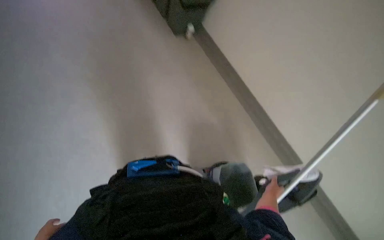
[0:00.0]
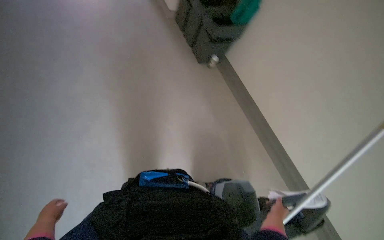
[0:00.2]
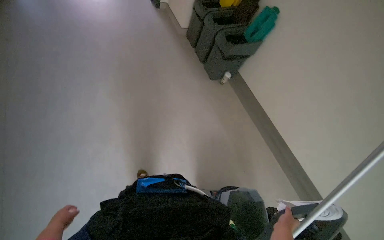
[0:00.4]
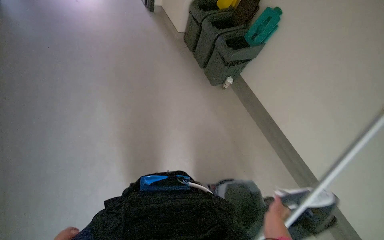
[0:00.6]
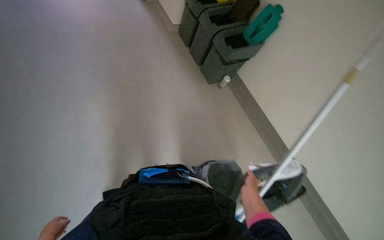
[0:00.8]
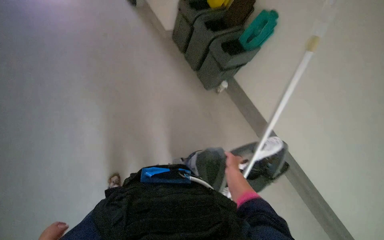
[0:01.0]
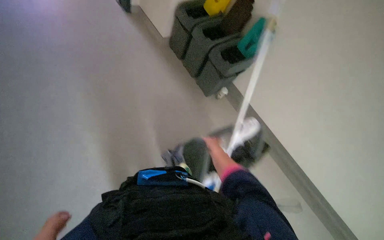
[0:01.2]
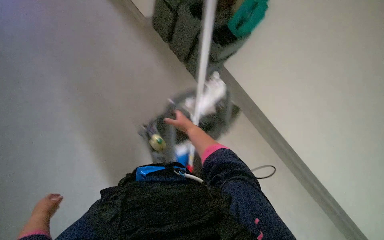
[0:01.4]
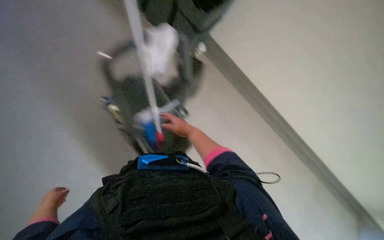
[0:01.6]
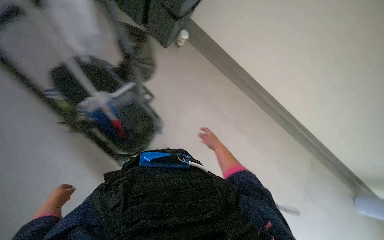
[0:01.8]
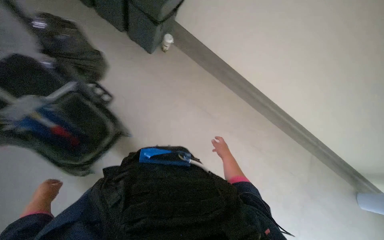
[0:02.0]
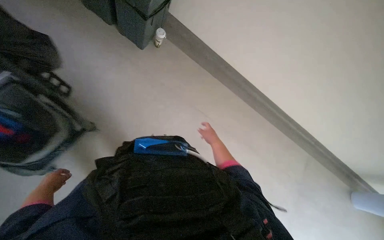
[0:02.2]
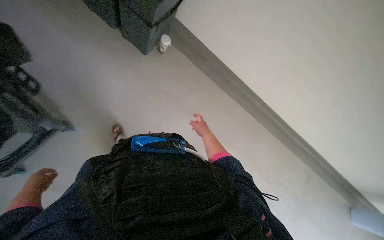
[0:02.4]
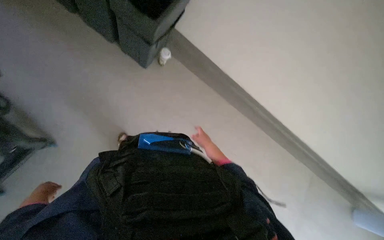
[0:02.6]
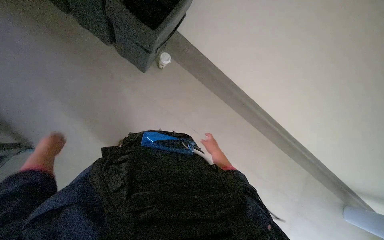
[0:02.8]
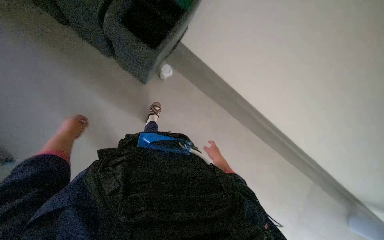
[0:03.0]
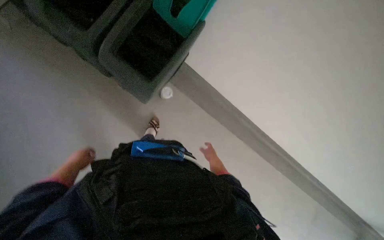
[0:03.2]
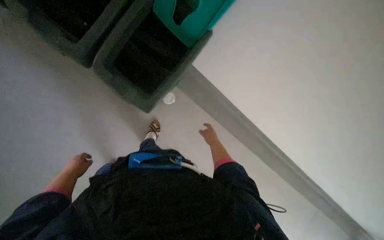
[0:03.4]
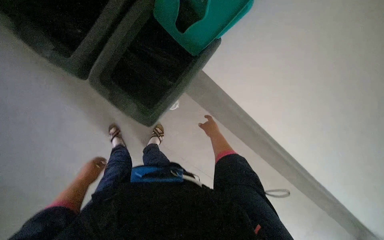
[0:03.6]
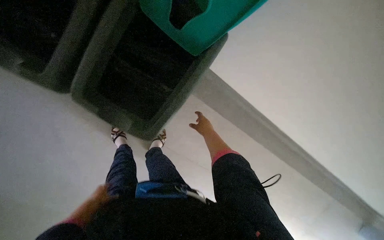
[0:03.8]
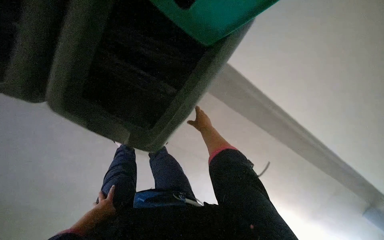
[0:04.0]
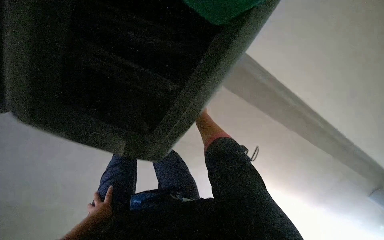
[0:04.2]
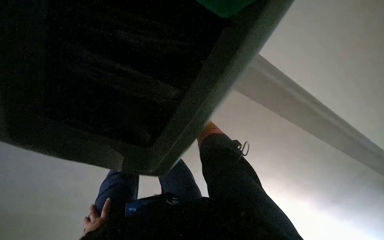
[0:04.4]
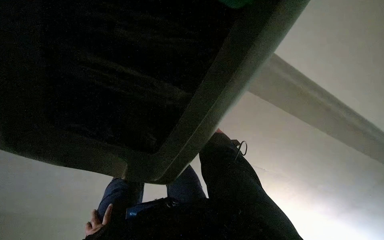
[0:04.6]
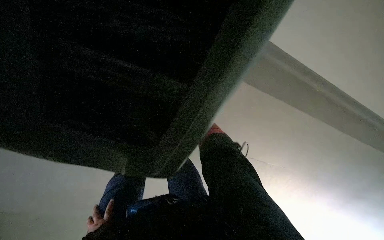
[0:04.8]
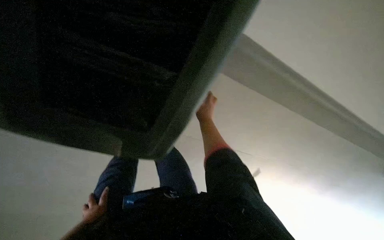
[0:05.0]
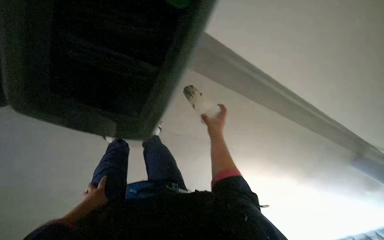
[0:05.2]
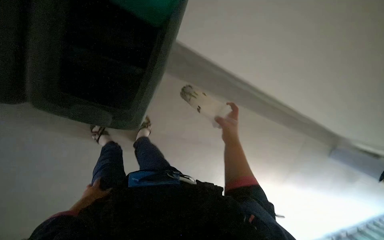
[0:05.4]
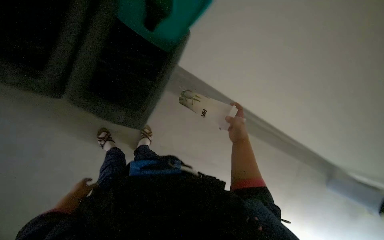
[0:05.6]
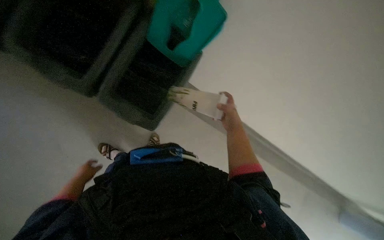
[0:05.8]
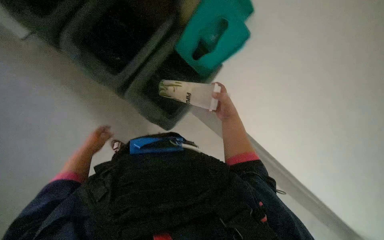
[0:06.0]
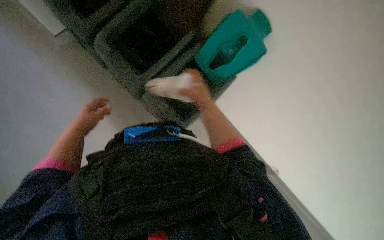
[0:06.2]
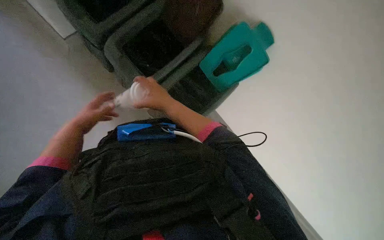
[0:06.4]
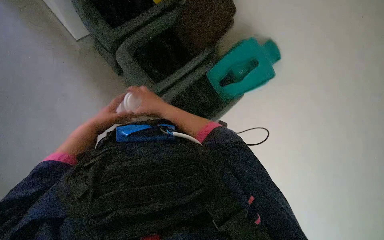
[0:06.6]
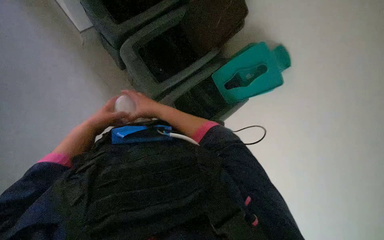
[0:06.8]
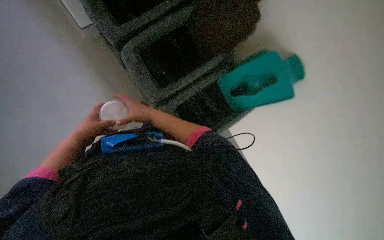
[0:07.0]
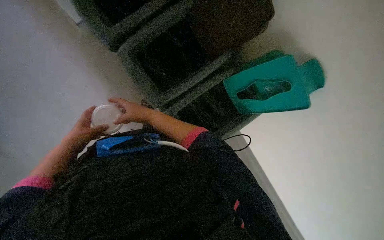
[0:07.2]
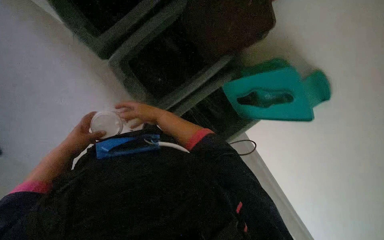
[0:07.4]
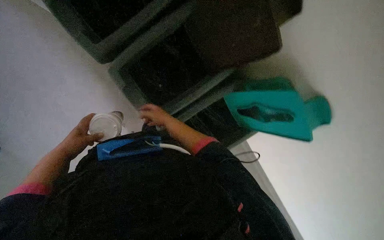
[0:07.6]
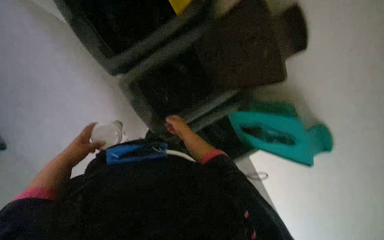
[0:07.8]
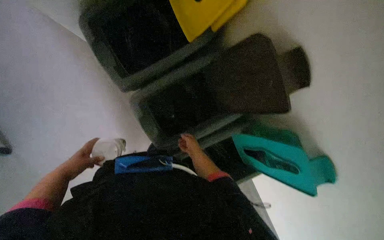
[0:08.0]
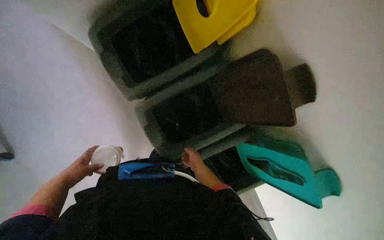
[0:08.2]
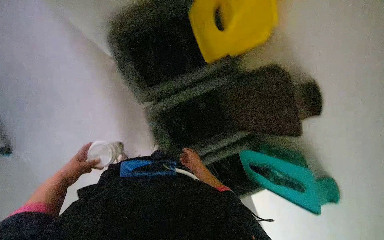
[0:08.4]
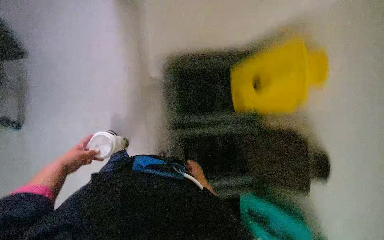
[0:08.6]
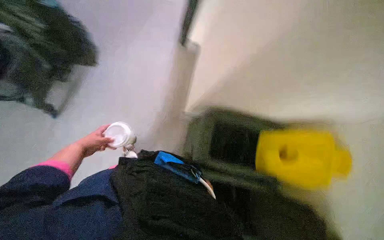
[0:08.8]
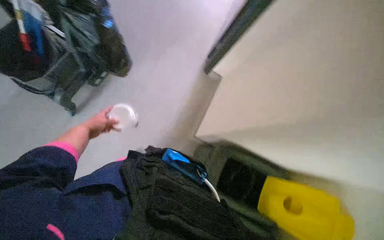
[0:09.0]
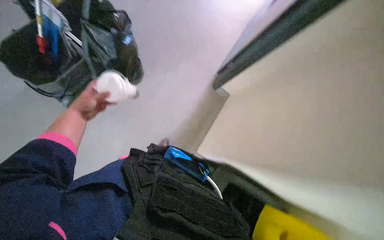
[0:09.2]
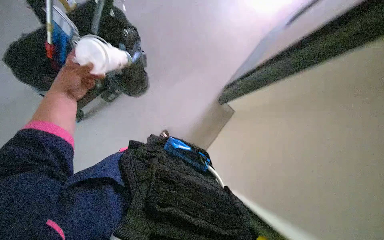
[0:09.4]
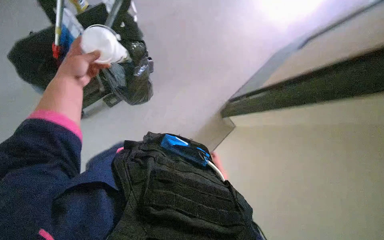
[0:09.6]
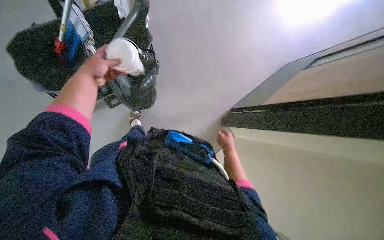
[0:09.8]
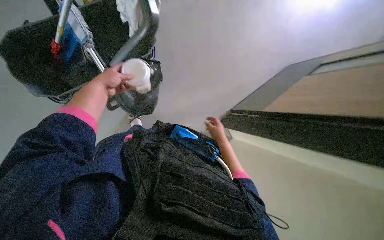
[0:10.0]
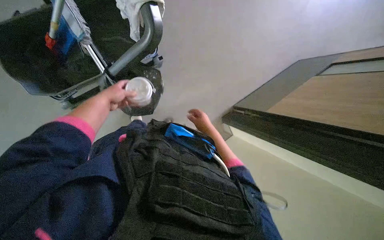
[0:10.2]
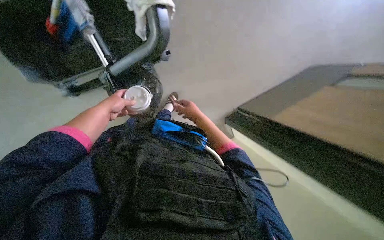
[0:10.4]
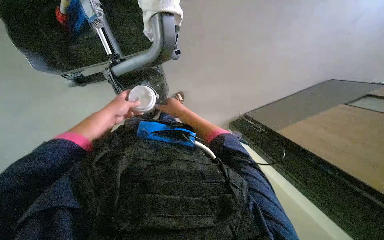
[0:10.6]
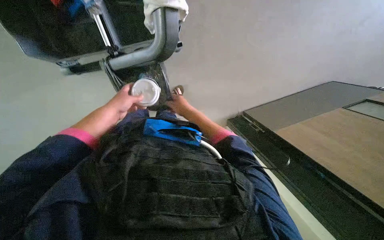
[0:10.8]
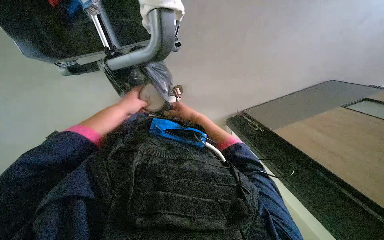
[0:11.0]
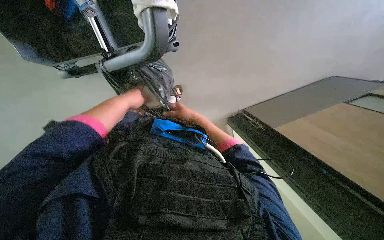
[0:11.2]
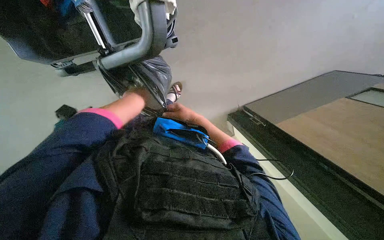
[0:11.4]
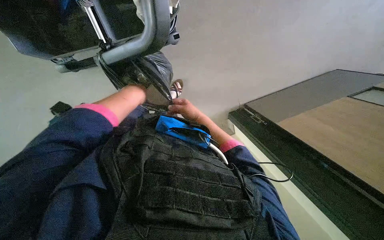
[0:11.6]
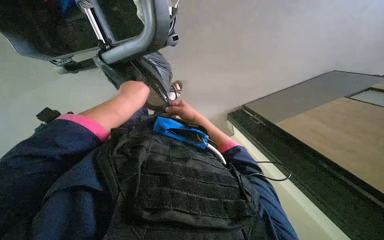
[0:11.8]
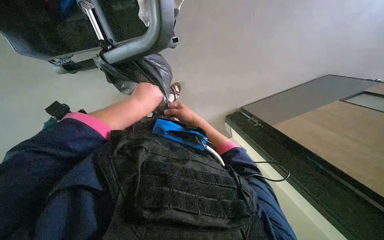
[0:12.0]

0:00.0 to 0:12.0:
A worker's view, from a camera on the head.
Job: managing trash.
The whole recording: Placing plastic bottle into trash bag. The worker picks up a plastic bottle standing near the trash bin and places it into the trash bag inside the bin.
0:00.0 to 0:01.6: The right hand heads up the picture, to the left and farther from the camera, covering some 70 cm.
0:01.6 to 0:03.0: The right hand is displaced to the right by approximately 25 cm.
0:03.0 to 0:04.4: The right hand shifts roughly 50 cm farther from the camera.
0:04.4 to 0:06.0: The right hand heads nearer to the camera, covering some 15 cm.
0:06.0 to 0:07.6: Everything in view rotates some 30 degrees clockwise.
0:07.6 to 0:09.0: The view tilts approximately 35 degrees upward. The scene rotates clockwise by roughly 35 degrees.
0:09.0 to 0:10.4: The view tips upward by some 15 degrees. The left hand moves to the right, some 10 cm, and moves some 15 cm nearer to the camera and comes back.
0:10.4 to 0:12.0: The left hand shifts about 20 cm to the right.

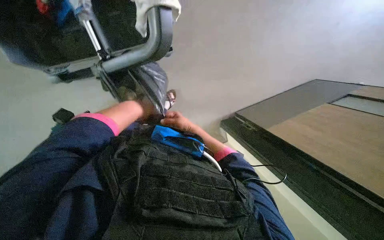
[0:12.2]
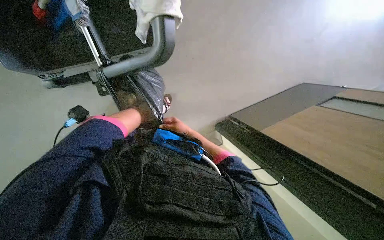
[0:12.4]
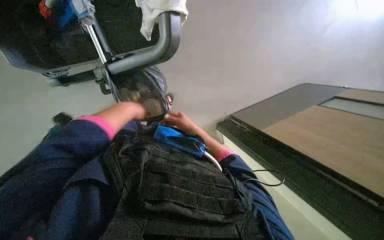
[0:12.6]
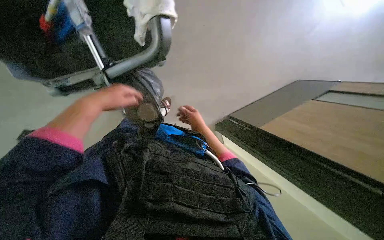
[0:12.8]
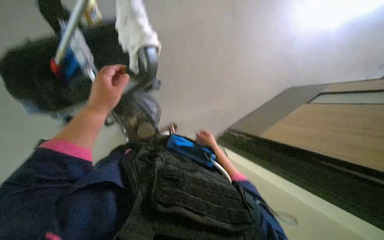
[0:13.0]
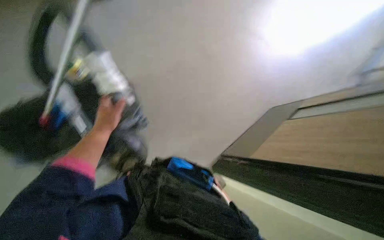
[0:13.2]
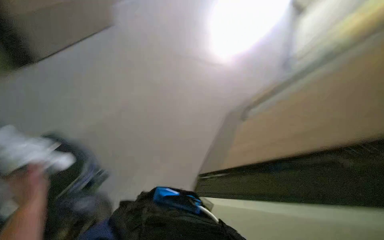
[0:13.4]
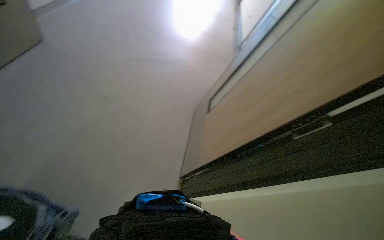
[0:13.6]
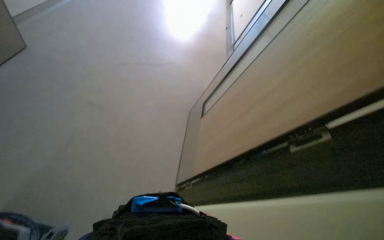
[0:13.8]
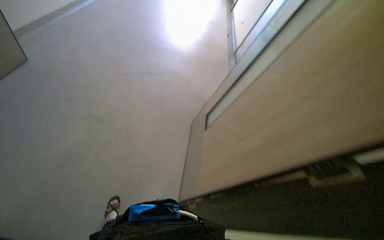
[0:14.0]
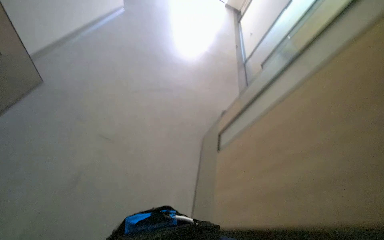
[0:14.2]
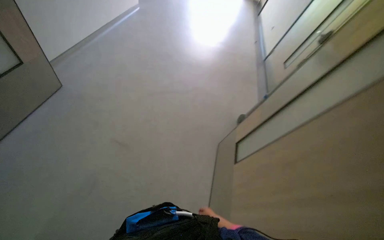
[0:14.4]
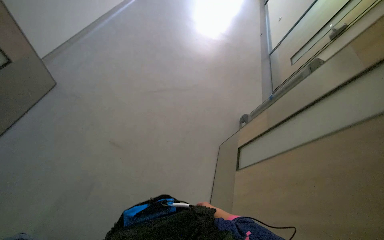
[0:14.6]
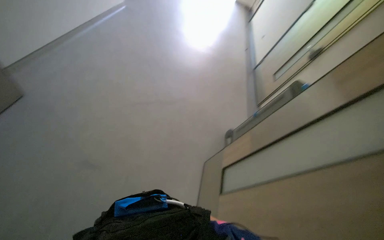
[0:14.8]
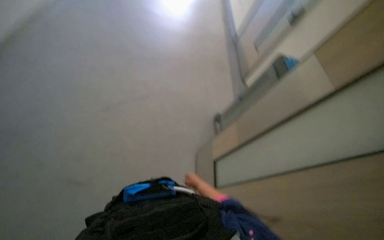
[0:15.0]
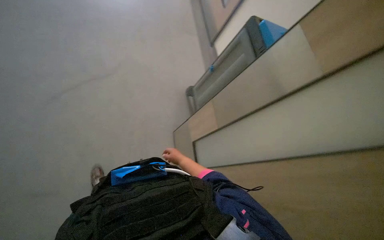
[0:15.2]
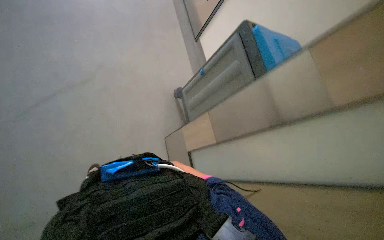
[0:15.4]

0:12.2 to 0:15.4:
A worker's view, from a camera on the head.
Job: managing trash.
The whole recording: Placing plastic bottle into trash bag. The worker picks up a plastic bottle standing near the trash bin and places it into the trash bag inside the bin.
0:12.2 to 0:13.8: The wearer's head swings some 40 degrees to the right. The view tips upward by about 25 degrees.
0:13.8 to 0:15.4: The view tilts roughly 15 degrees downward.

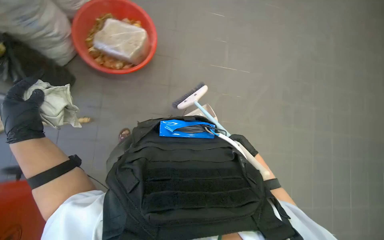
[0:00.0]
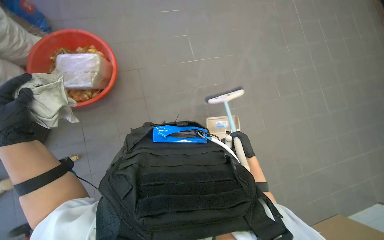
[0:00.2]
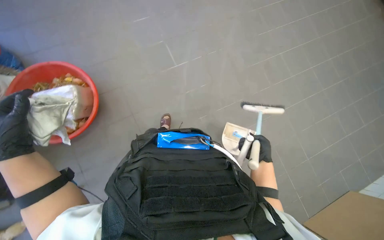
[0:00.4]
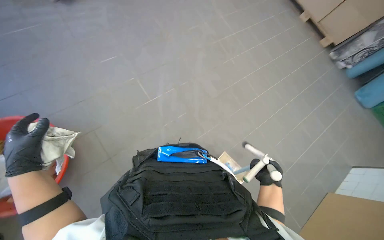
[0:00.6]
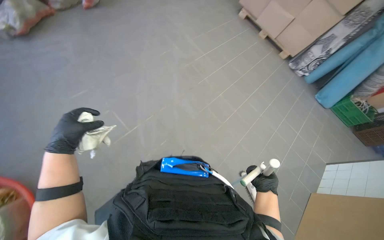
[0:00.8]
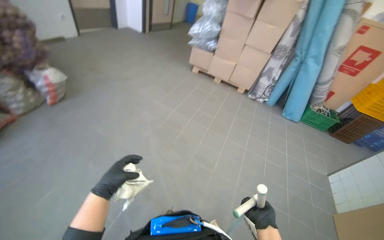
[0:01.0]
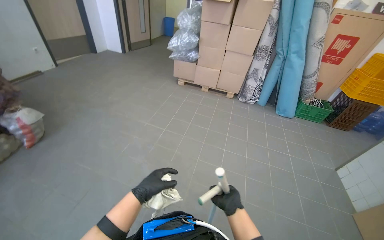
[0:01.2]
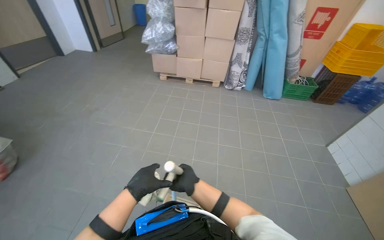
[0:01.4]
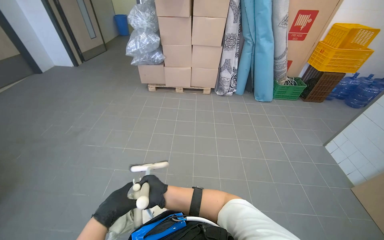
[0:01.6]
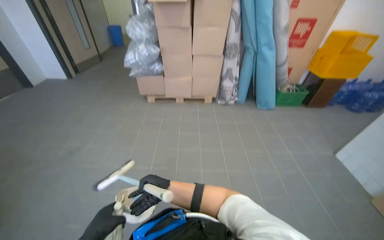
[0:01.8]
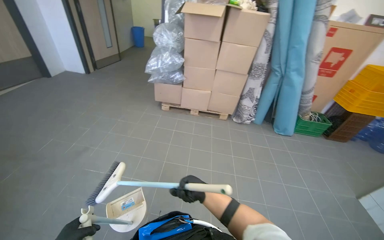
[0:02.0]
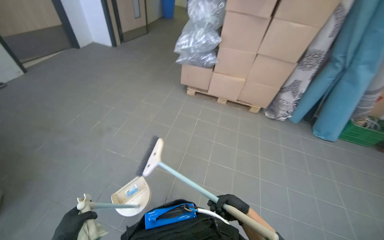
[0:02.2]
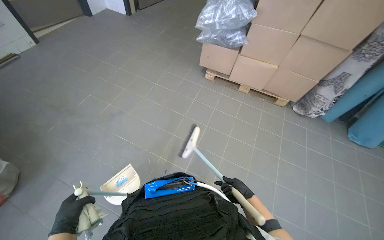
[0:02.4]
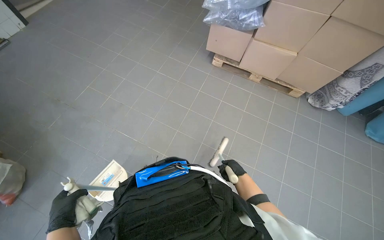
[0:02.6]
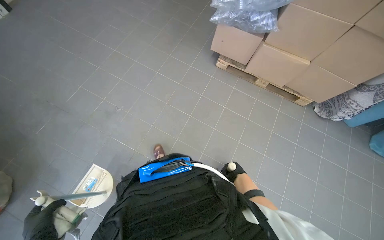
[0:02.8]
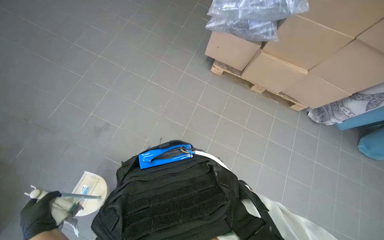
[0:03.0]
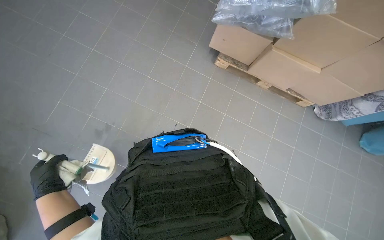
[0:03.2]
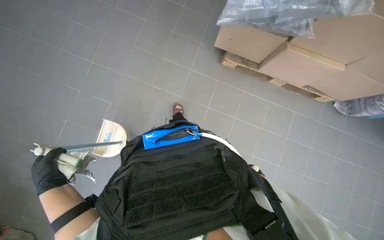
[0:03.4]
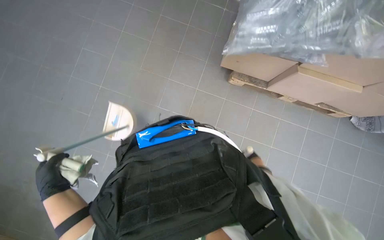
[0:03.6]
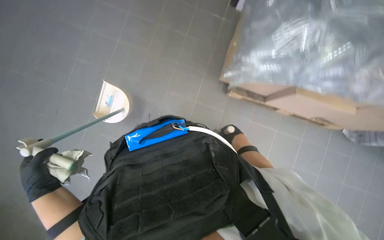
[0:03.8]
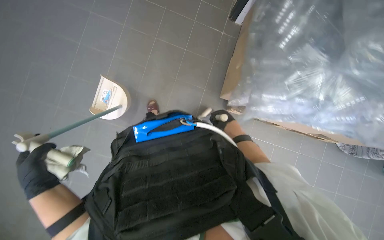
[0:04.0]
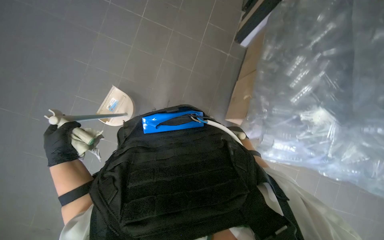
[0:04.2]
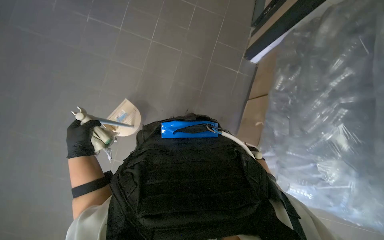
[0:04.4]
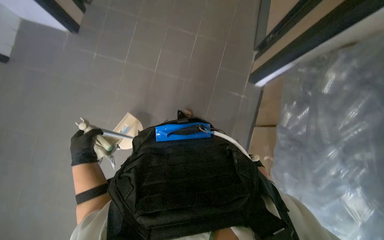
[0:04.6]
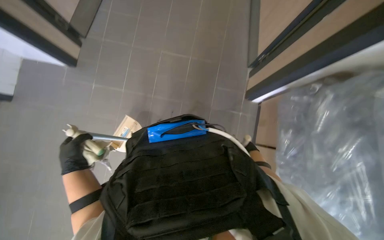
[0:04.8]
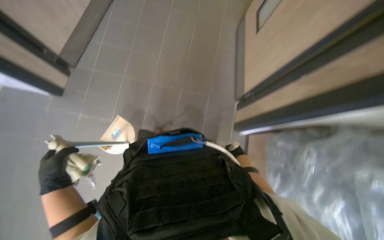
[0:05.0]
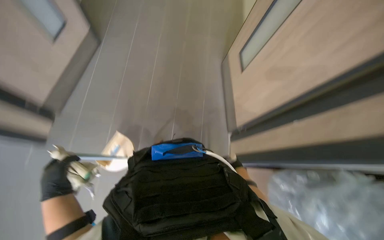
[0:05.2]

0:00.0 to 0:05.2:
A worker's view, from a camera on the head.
Job: sweeping floor.
The whole recording: Sweeping kitchen floor. The worker sweeps the kitchen floor with a broom and dustpan.
0:00.0 to 0:01.8: The head travels about 80 cm. The wearer looks approximately 85 degrees further to the right. The wearer looks approximately 35 degrees further upward.
0:01.8 to 0:03.4: The camera travels some 1.5 m. The head turns to the left by roughly 20 degrees. The view tips downward by about 40 degrees.
0:03.4 to 0:05.2: The view tilts about 15 degrees upward.
